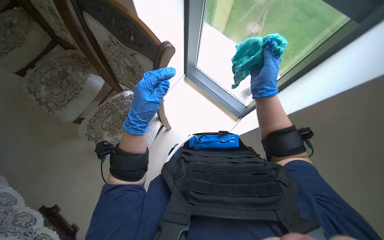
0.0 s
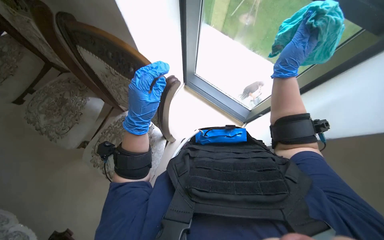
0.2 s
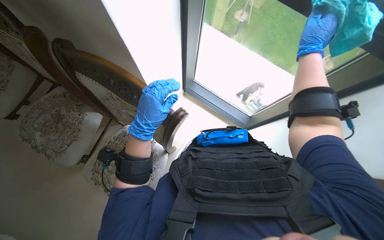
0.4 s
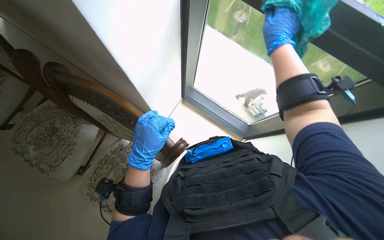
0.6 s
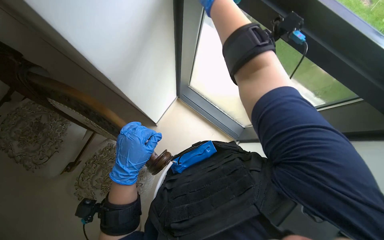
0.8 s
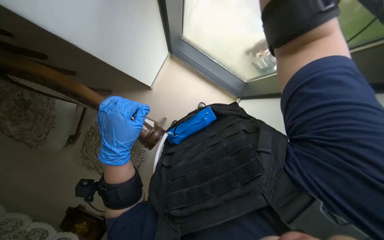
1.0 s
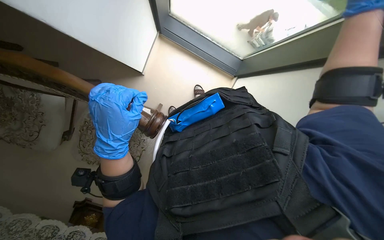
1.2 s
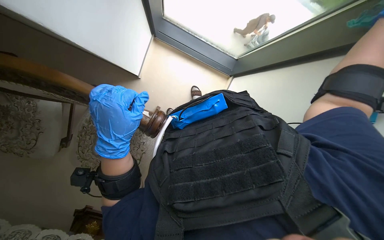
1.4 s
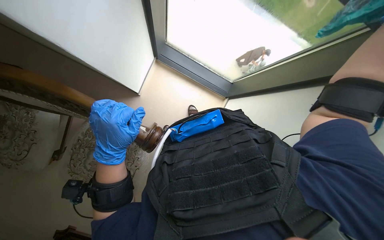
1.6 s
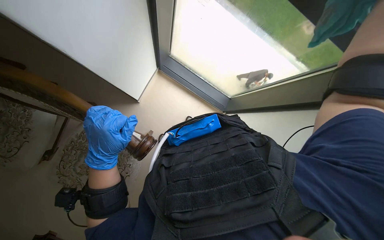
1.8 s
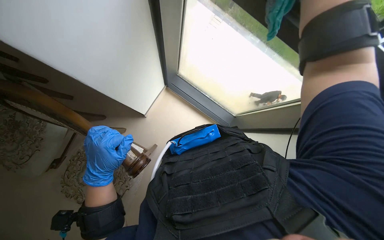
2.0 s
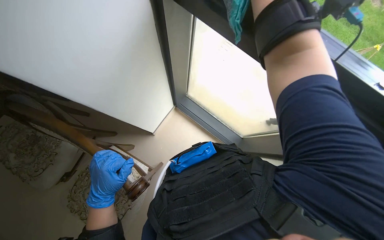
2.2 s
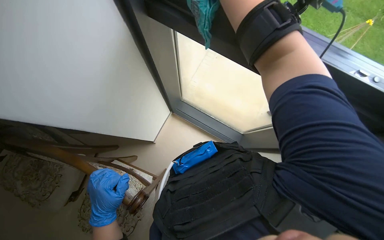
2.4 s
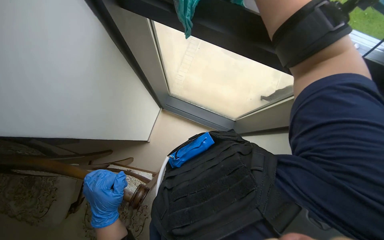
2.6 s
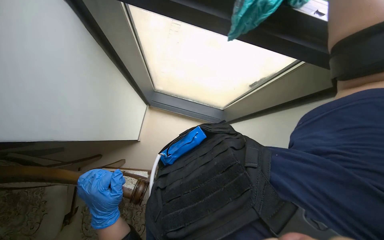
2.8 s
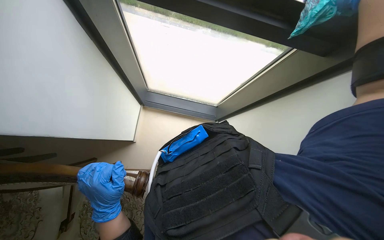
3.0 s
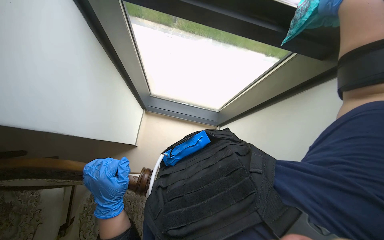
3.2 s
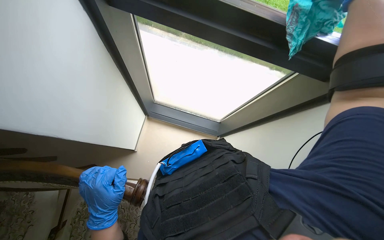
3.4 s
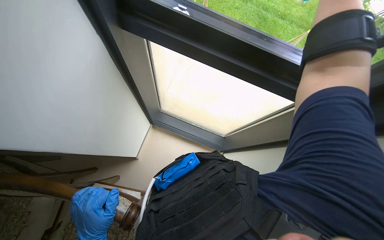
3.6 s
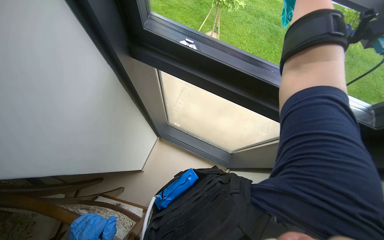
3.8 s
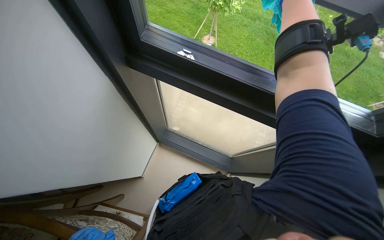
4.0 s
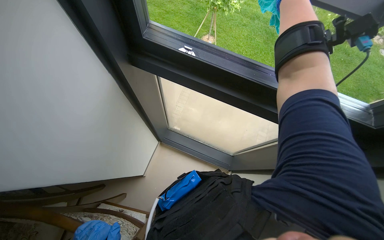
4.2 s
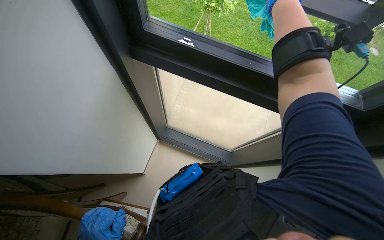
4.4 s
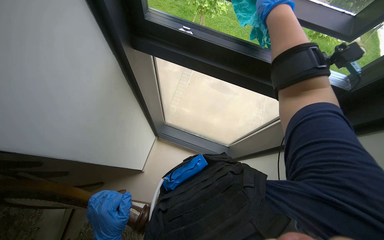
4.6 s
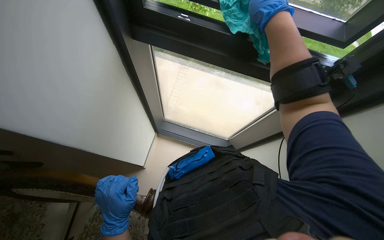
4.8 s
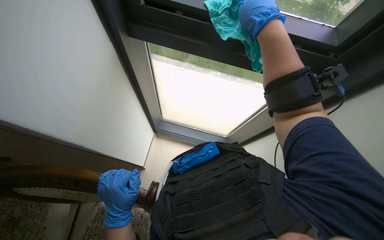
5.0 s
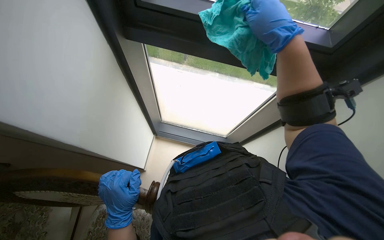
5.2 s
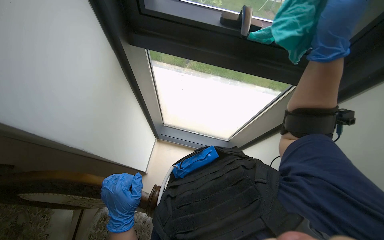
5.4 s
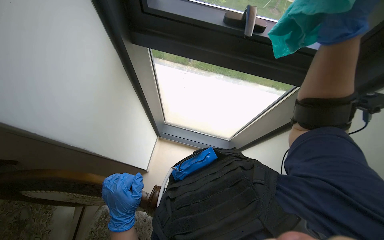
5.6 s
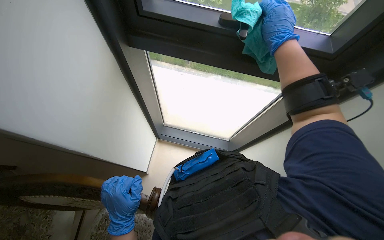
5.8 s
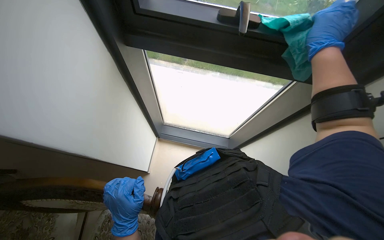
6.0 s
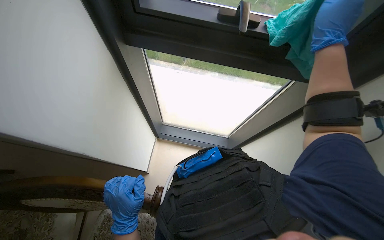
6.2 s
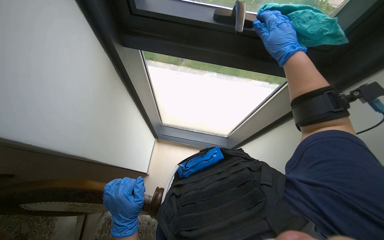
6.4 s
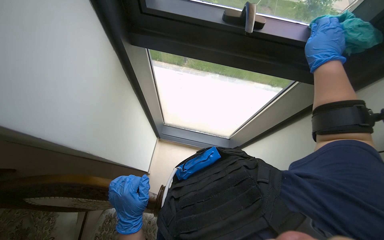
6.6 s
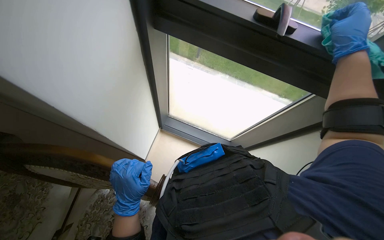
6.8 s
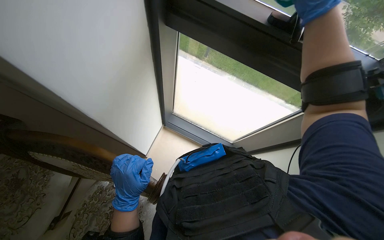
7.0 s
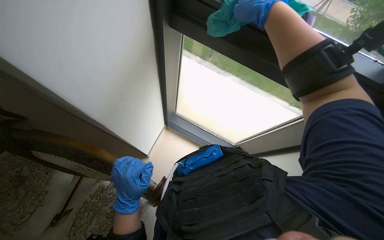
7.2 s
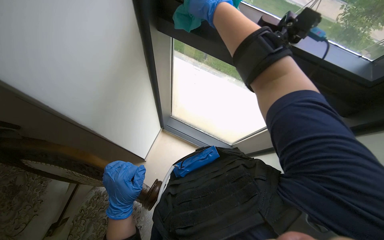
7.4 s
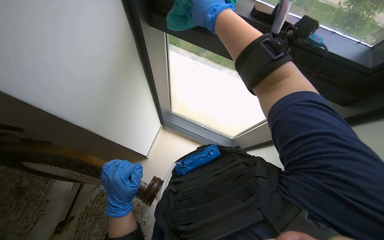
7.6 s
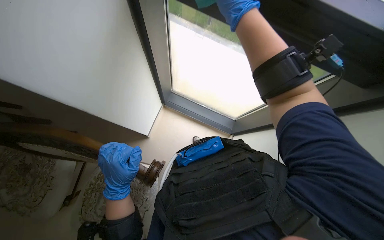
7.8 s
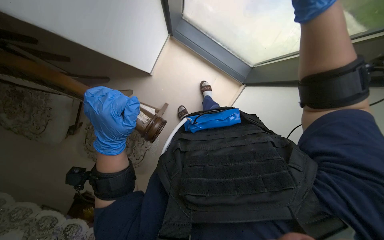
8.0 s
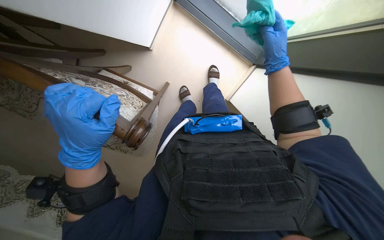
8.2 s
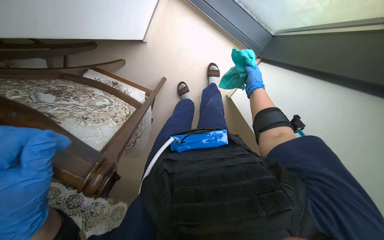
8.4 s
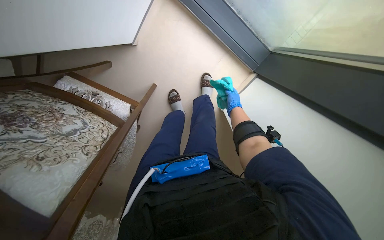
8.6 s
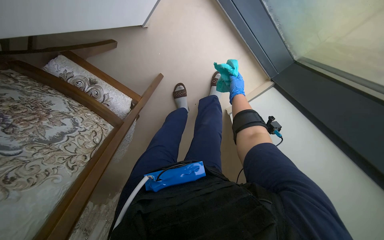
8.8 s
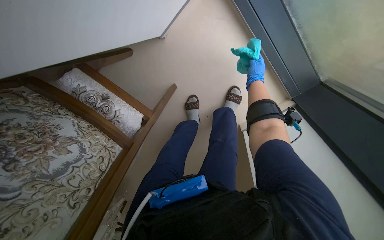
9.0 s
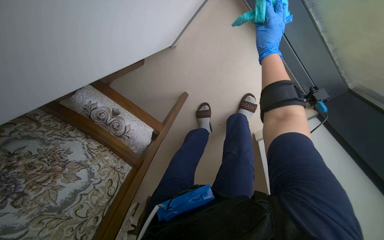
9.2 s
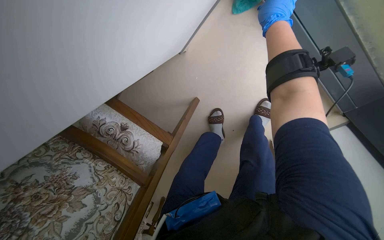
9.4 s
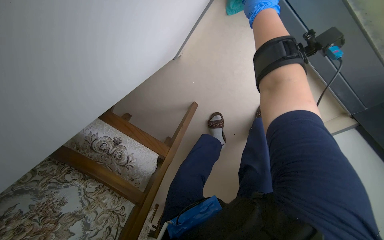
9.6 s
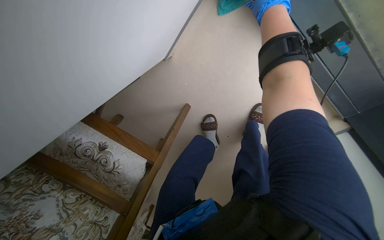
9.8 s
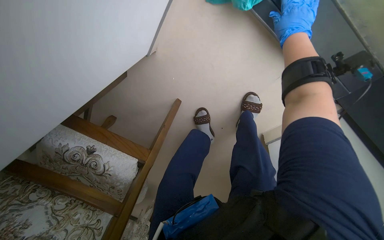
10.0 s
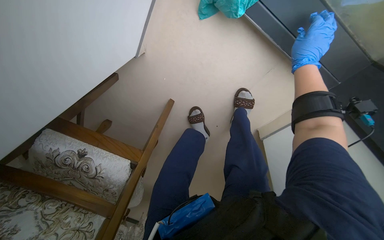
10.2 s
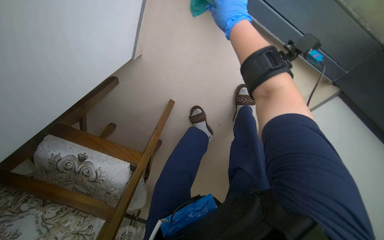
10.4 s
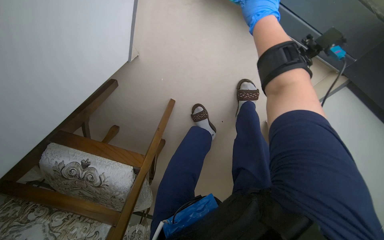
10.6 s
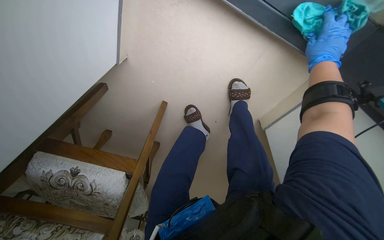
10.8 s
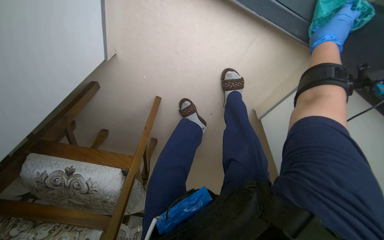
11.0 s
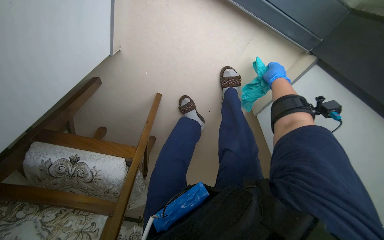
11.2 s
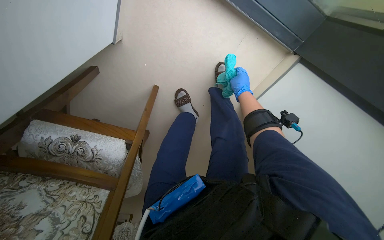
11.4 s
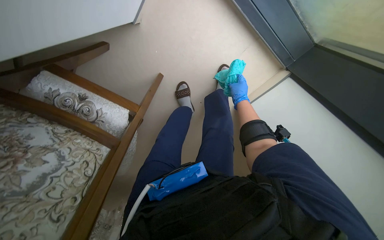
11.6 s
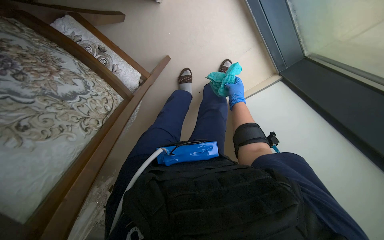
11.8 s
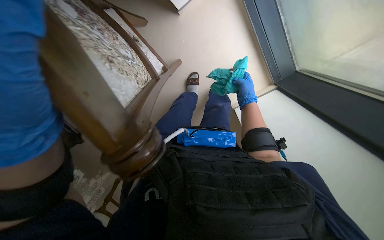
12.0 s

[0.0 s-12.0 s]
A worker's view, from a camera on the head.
Job: wiping surfaces.
The whole recording: Wiping window frame. The worker wipes the window frame with a green cloth.
0.0 to 1.6 s: The left hand travels to the left by some 10 cm.
1.6 to 3.0 s: The wearer looks roughly 25 degrees further to the right. The camera pitches upward, by about 20 degrees.
6.0 to 7.6 s: The right hand heads to the left, covering roughly 35 cm.
7.6 to 9.0 s: The head travels about 50 cm. The view tilts some 40 degrees downward. Everything in view rotates roughly 25 degrees clockwise.
9.0 to 10.4 s: The right hand travels up the picture by some 15 cm.
10.4 to 12.0 s: The head travels approximately 60 cm. The camera is aimed approximately 20 degrees further to the right.

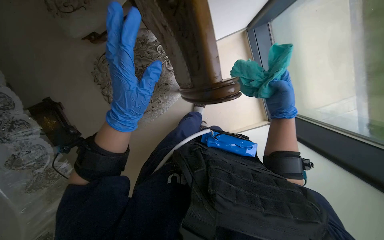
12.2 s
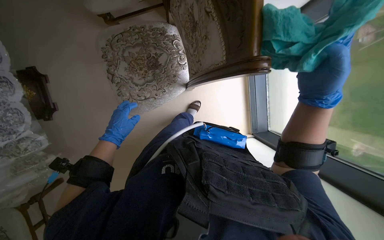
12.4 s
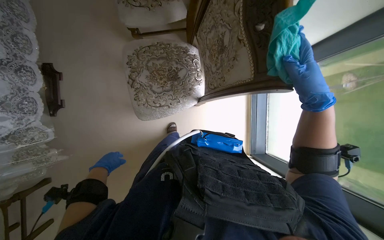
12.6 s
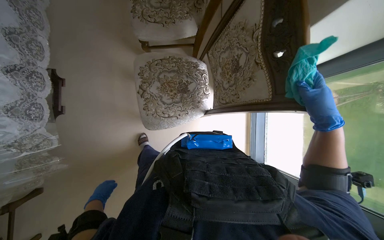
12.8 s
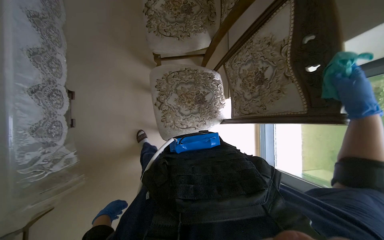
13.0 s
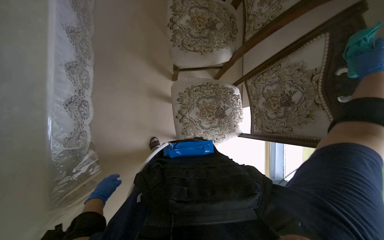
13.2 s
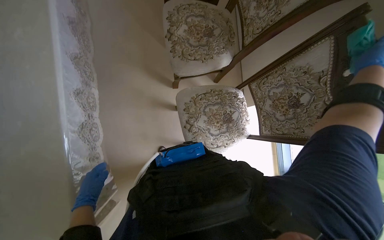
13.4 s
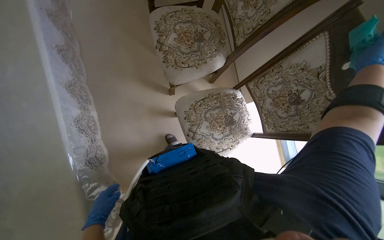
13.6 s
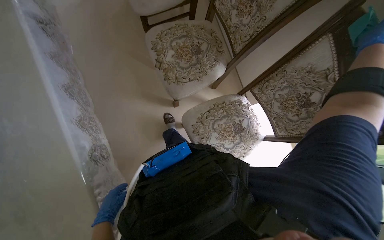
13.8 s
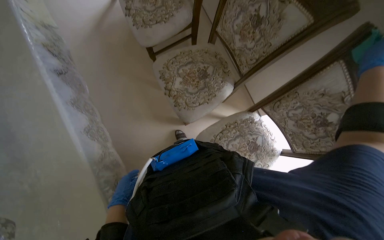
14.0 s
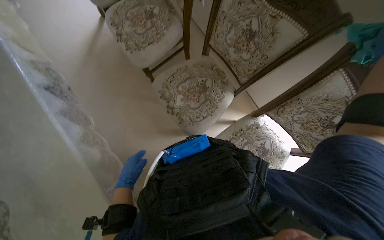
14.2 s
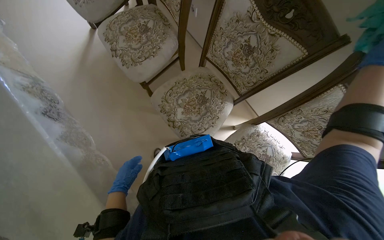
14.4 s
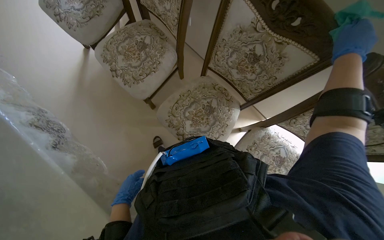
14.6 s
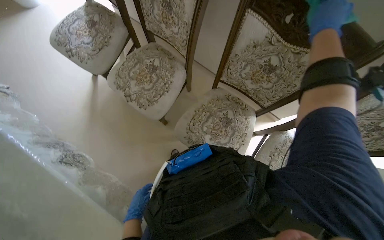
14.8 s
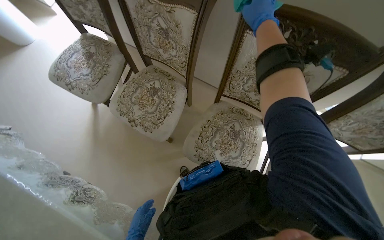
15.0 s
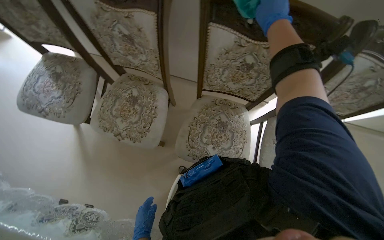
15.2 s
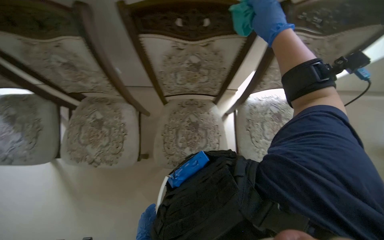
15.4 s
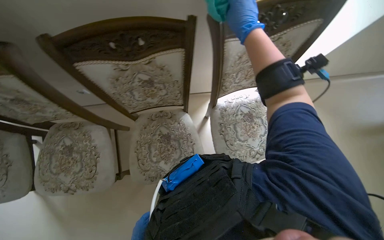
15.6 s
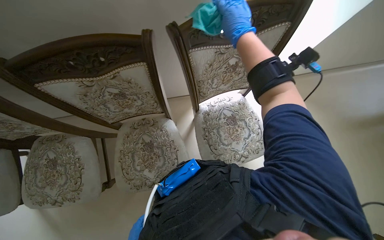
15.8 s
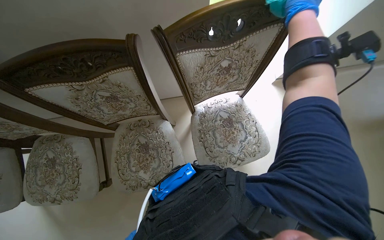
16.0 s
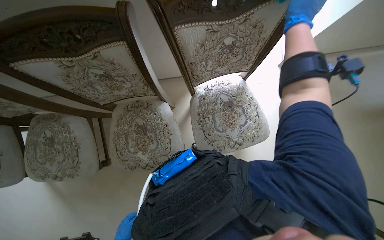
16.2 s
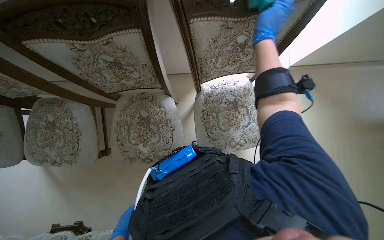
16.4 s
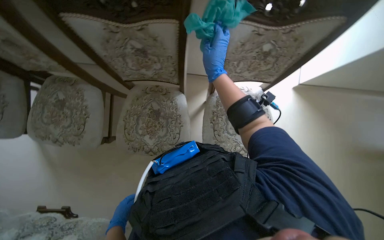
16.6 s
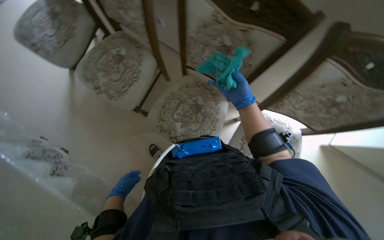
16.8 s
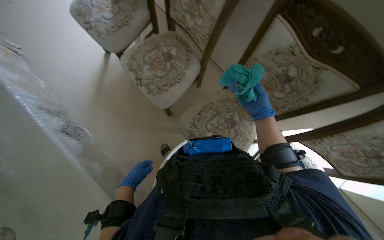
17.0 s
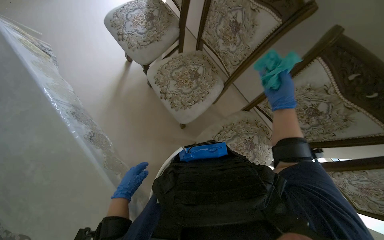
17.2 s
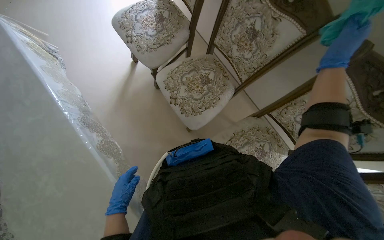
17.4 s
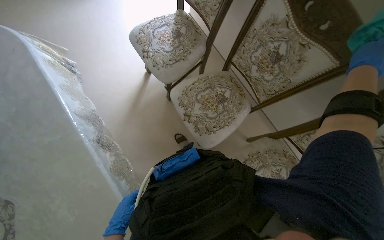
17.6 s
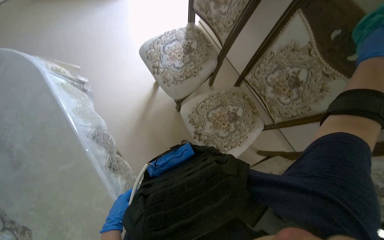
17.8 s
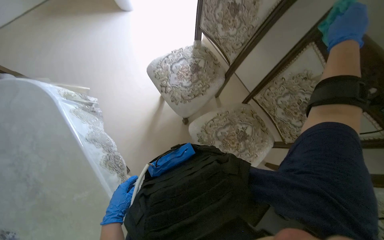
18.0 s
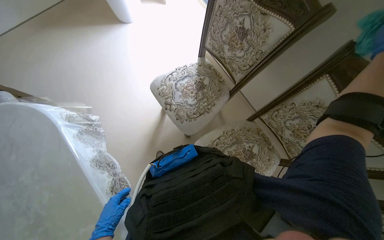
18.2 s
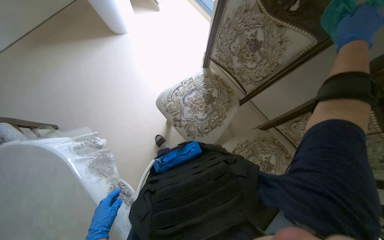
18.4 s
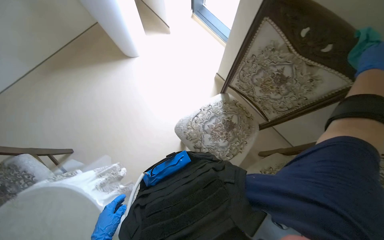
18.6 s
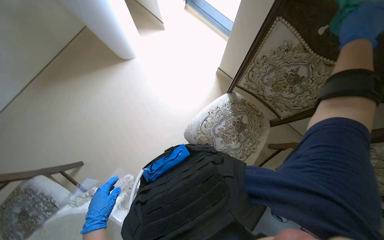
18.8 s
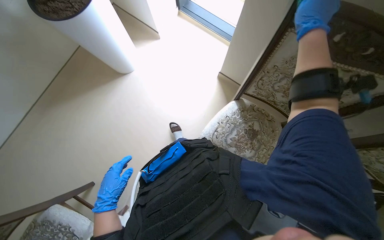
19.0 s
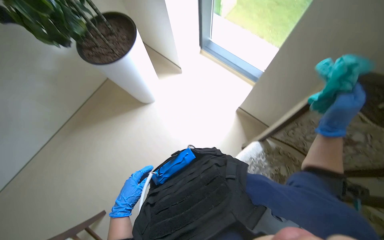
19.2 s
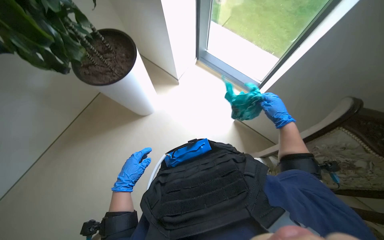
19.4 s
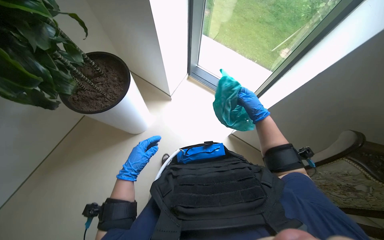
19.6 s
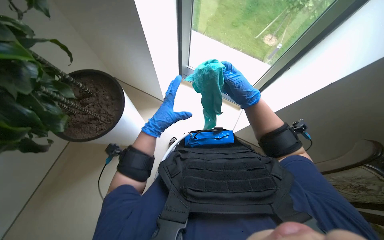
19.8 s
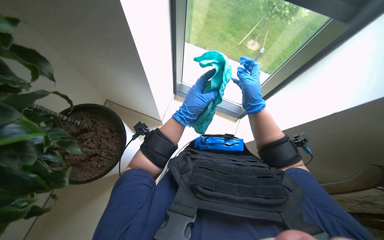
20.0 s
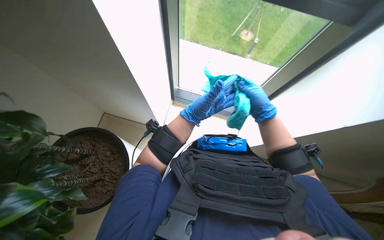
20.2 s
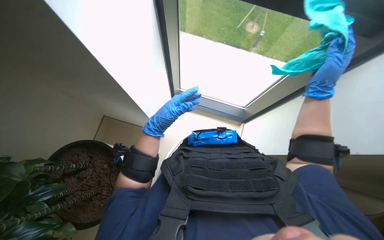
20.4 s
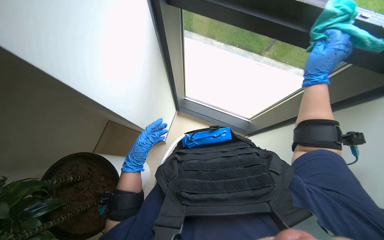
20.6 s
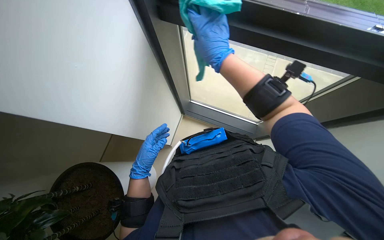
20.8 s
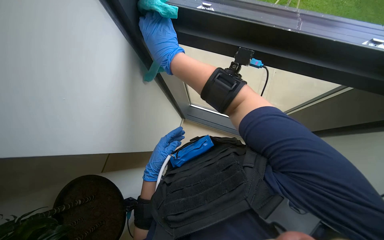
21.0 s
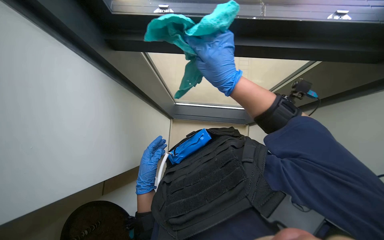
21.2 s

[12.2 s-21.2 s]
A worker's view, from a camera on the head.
Job: wiping surfaces.
The whole recording: Wiping window frame. The worker wipes the window frame with a green cloth.
12.2 to 13.8 s: The camera is carried roughly 70 cm. The view tilts approximately 10 degrees upward.
13.8 to 15.2 s: The camera travels some 60 cm. The scene turns about 50 degrees counterclockwise in the picture.
15.2 to 16.6 s: The camera is carried some 40 cm.
16.6 to 18.2 s: The head travels approximately 1 m. The scene turns approximately 50 degrees clockwise in the picture.
18.2 to 19.8 s: The camera is carried roughly 1 m. The scene turns approximately 25 degrees counterclockwise in the picture.
19.8 to 21.2 s: The left hand goes left and right, approximately 20 cm each way, reversing 2 times; the right hand is displaced to the right by some 15 cm.
